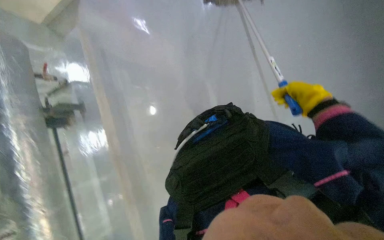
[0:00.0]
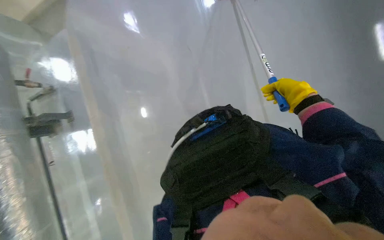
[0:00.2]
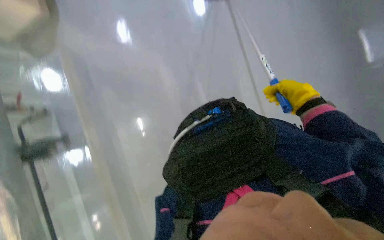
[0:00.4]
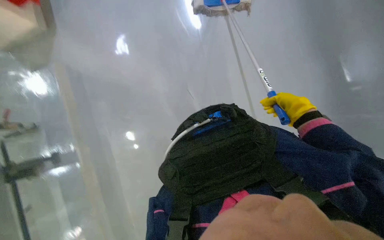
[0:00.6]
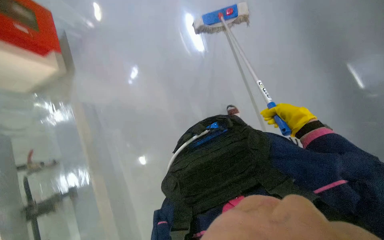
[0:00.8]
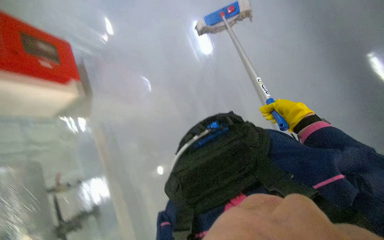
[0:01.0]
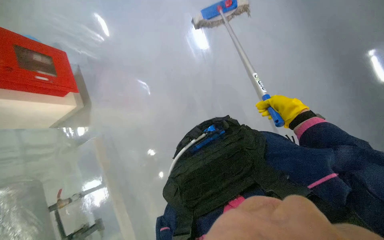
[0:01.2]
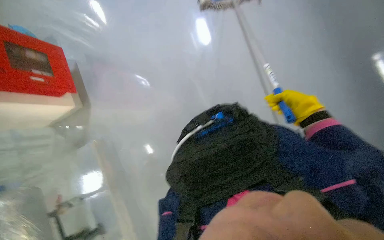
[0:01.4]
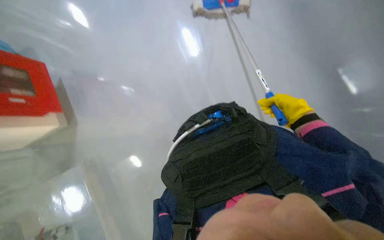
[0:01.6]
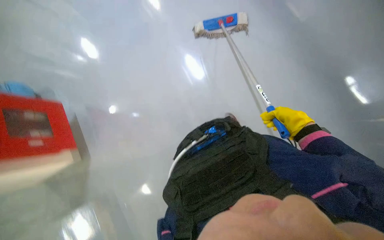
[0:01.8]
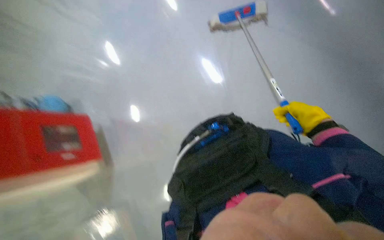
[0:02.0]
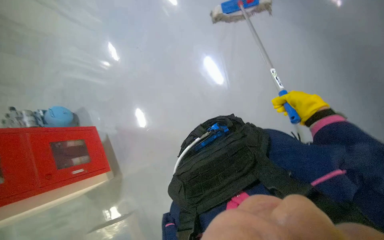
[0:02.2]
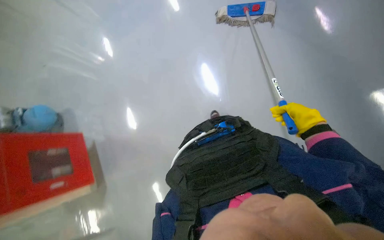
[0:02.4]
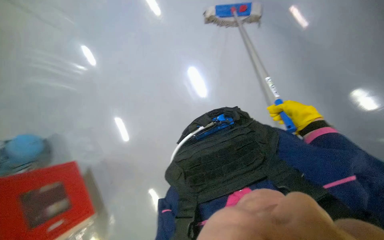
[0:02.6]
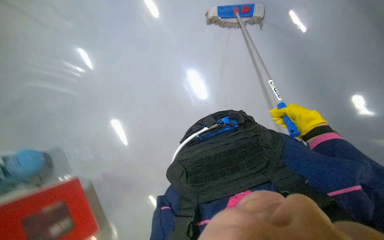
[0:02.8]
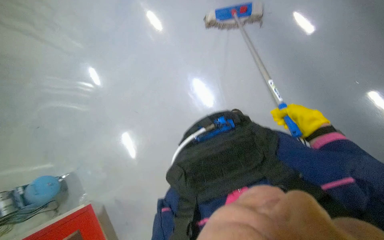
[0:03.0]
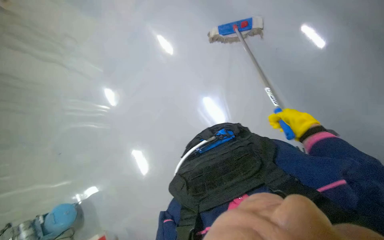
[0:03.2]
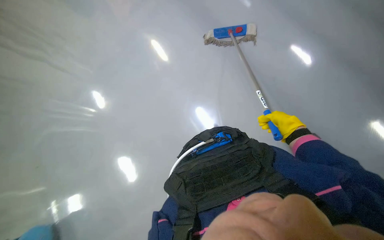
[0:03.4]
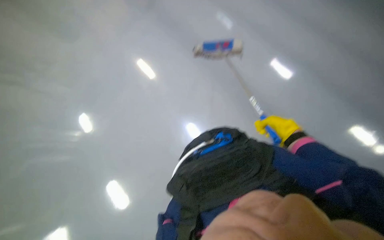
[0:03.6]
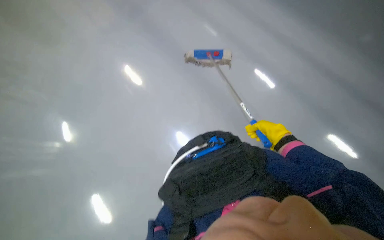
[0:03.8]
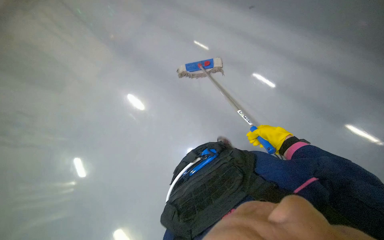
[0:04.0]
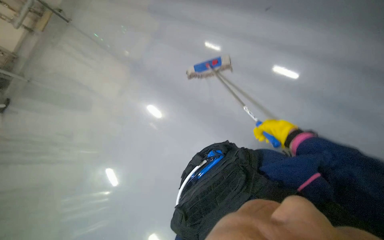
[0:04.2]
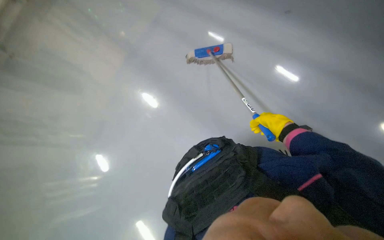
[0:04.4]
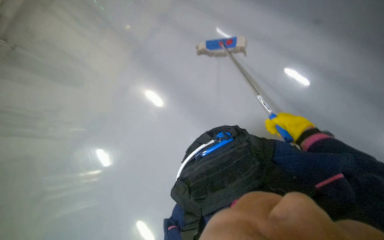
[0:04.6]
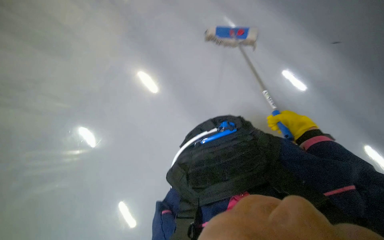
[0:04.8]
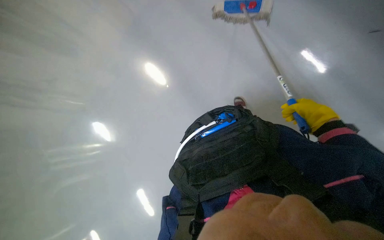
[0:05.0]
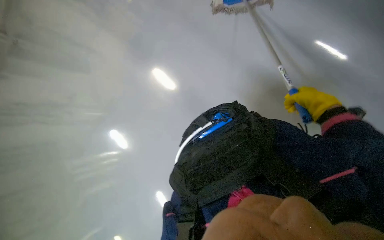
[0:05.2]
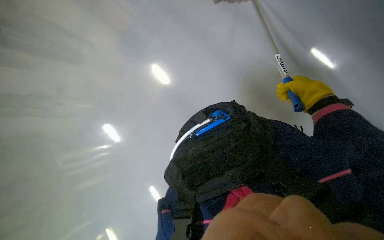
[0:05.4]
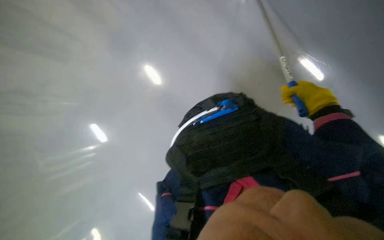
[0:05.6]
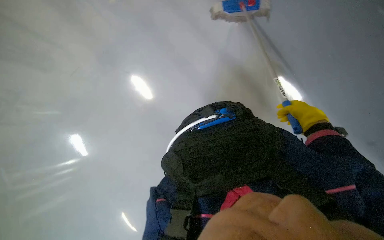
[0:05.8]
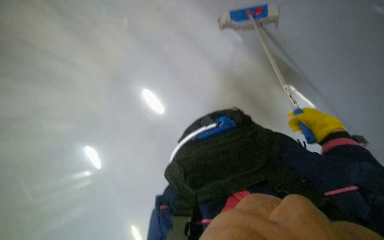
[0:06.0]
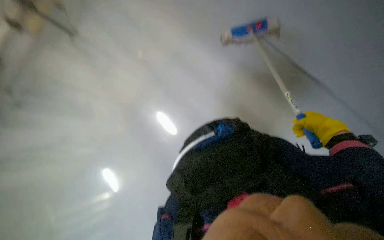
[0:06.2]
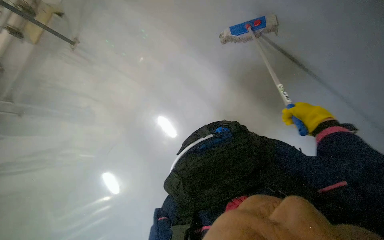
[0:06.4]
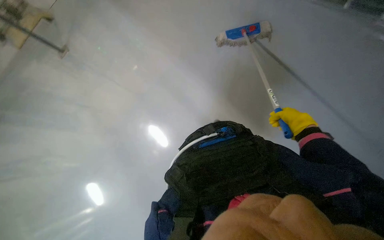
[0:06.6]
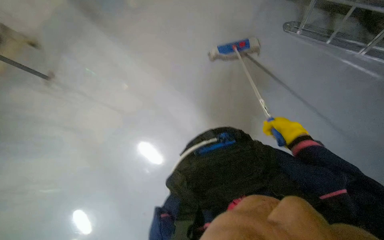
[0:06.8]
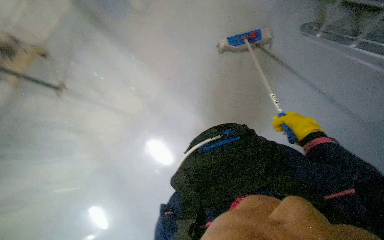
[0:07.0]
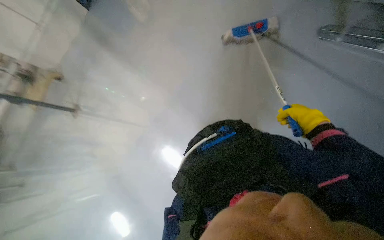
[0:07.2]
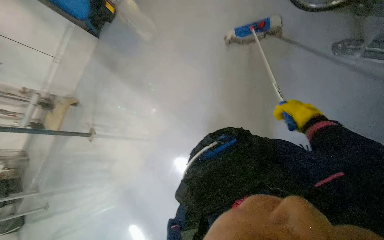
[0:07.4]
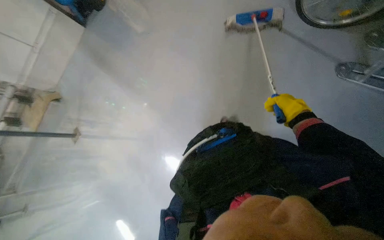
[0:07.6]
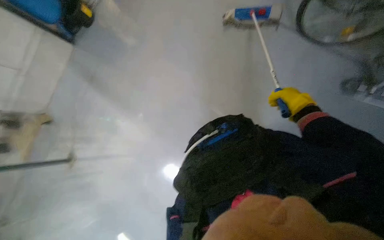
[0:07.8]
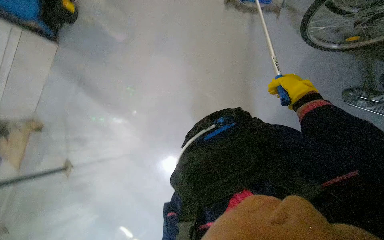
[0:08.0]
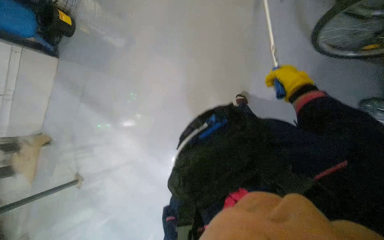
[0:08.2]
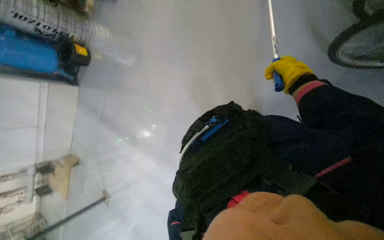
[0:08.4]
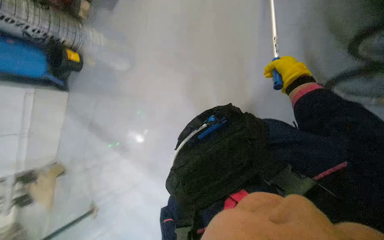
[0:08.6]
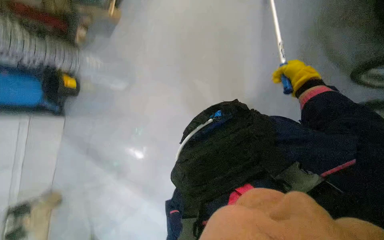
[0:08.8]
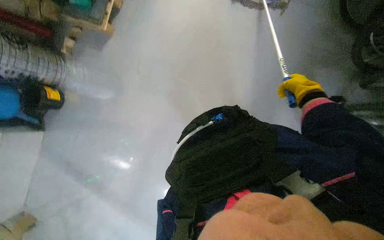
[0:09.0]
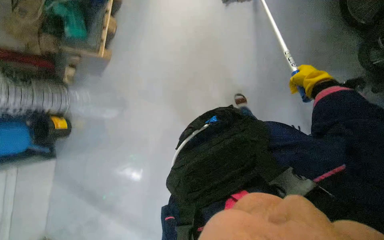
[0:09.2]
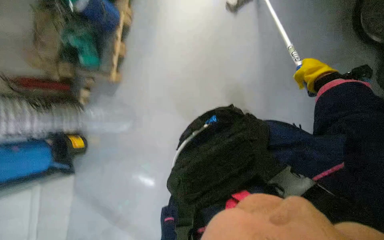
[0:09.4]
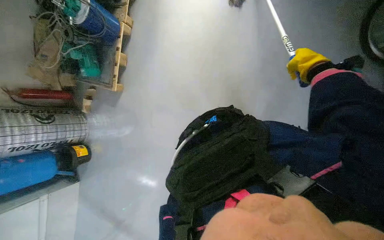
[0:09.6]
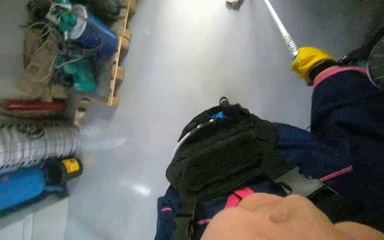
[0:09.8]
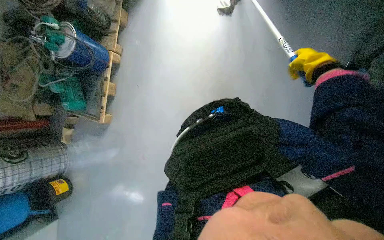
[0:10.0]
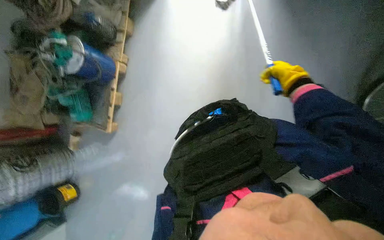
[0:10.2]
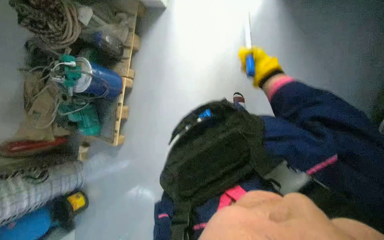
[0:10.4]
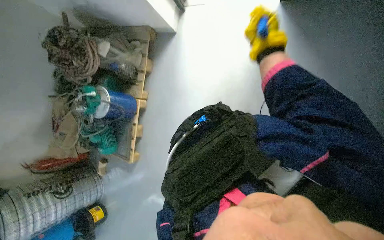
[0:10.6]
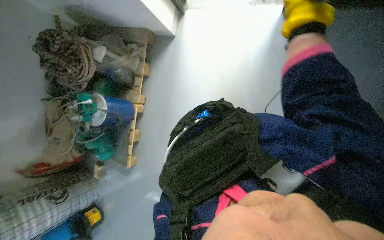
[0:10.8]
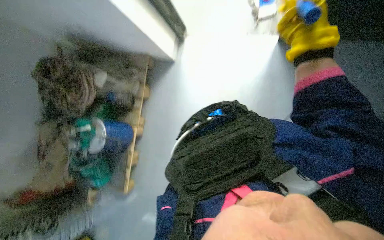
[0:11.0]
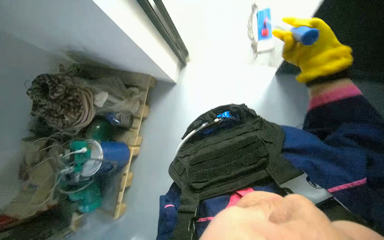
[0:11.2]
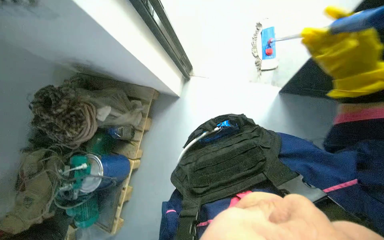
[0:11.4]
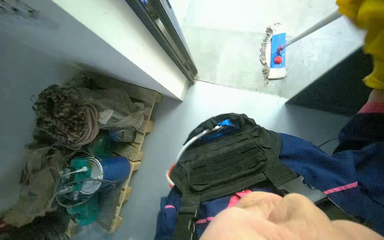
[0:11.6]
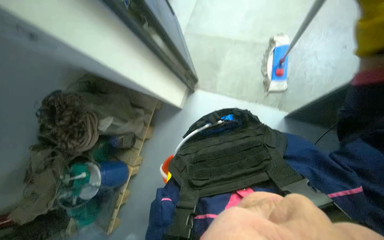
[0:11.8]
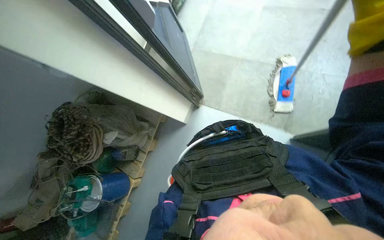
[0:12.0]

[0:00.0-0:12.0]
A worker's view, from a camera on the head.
Job: mopping floor.
The whole recording: Mopping the floor. The worker mops the floor, periodically wringing the mop and changing the mop head.
0:07.6 to 0:09.0: The wearer looks roughly 15 degrees further upward. The right hand is displaced up the picture by some 20 cm.
0:09.0 to 0:10.4: The camera pitches upward, by roughly 15 degrees. The right hand heads up the picture and to the left, covering about 25 cm.
0:10.4 to 0:12.0: The camera is carried some 1 m.

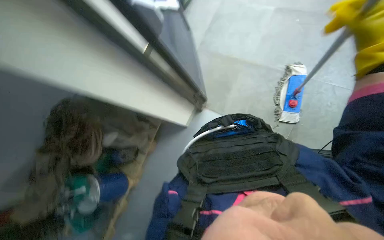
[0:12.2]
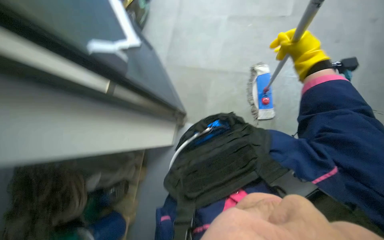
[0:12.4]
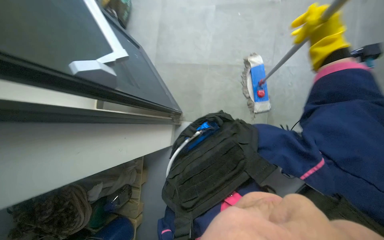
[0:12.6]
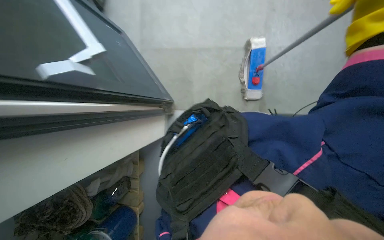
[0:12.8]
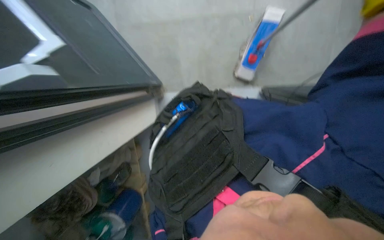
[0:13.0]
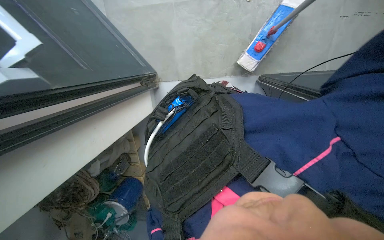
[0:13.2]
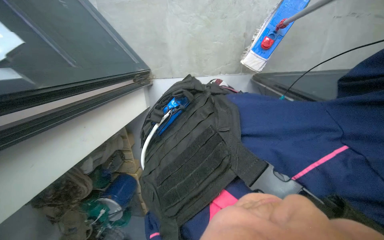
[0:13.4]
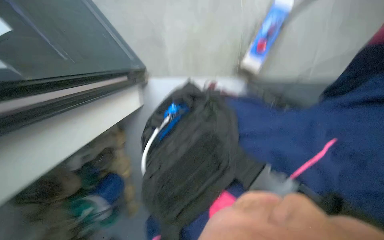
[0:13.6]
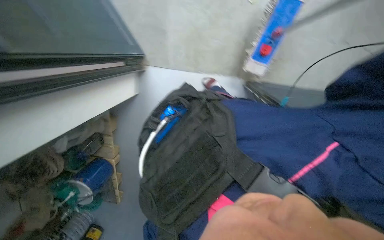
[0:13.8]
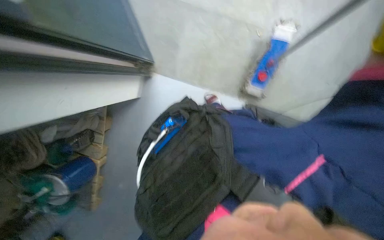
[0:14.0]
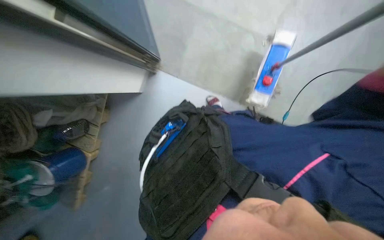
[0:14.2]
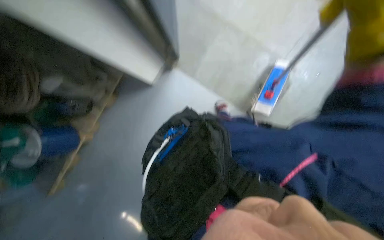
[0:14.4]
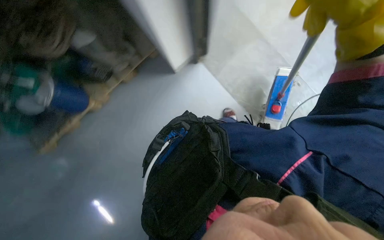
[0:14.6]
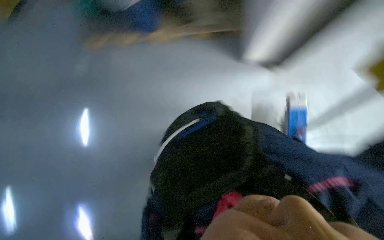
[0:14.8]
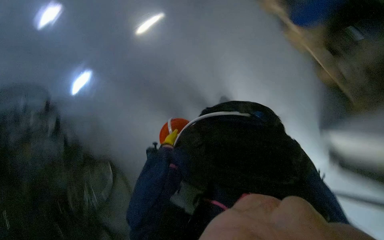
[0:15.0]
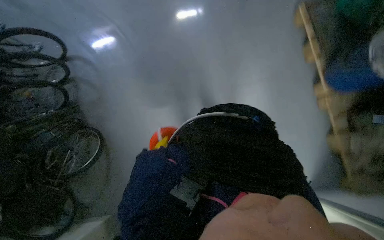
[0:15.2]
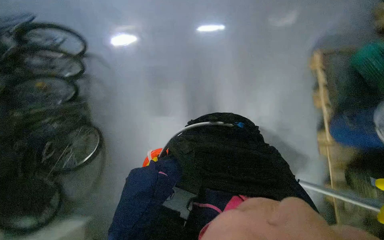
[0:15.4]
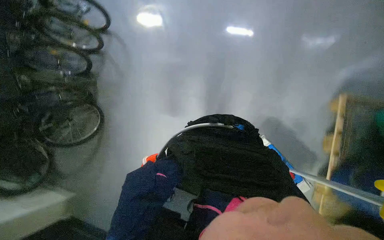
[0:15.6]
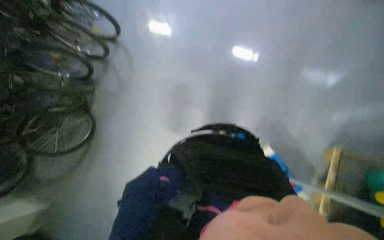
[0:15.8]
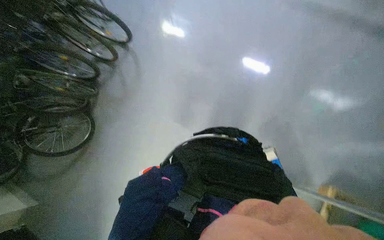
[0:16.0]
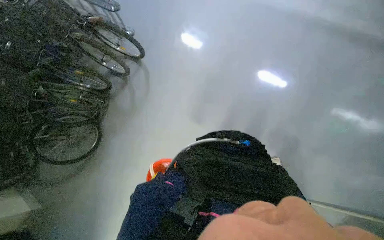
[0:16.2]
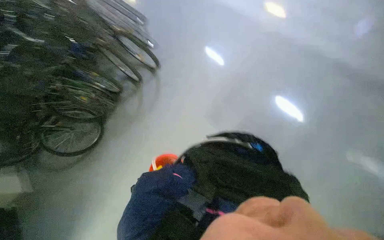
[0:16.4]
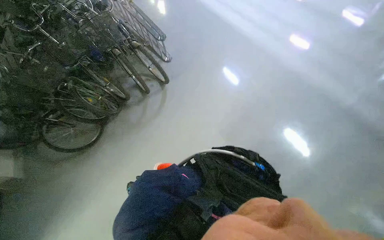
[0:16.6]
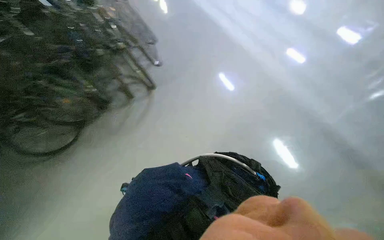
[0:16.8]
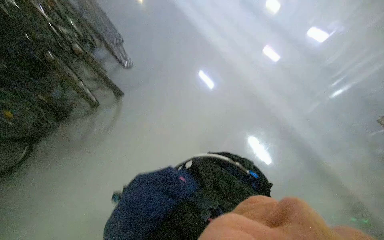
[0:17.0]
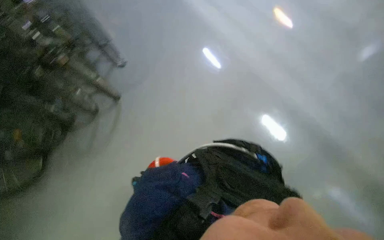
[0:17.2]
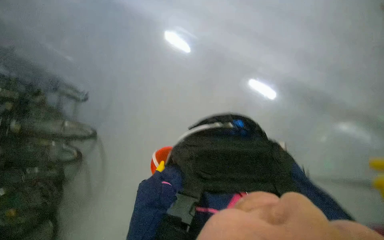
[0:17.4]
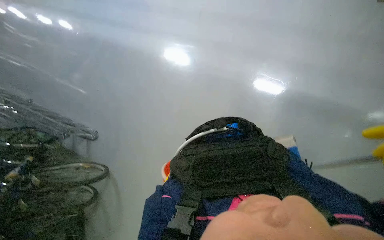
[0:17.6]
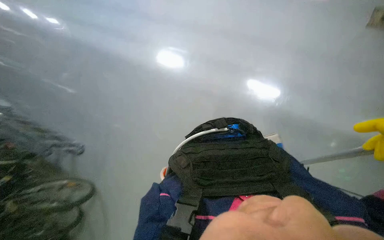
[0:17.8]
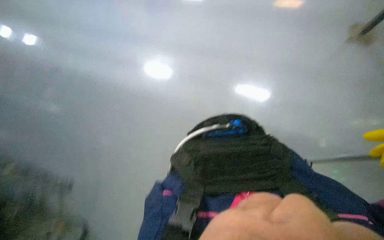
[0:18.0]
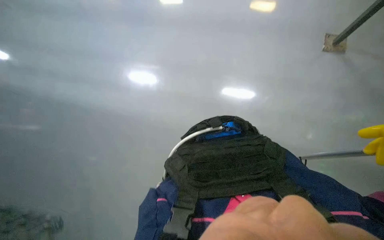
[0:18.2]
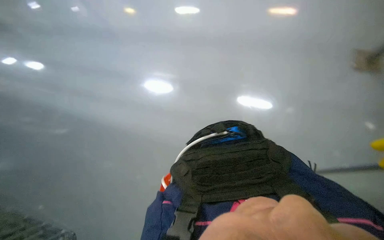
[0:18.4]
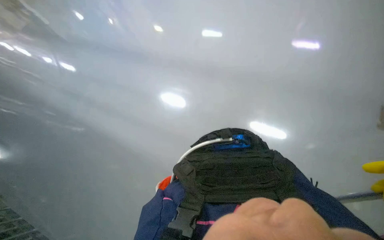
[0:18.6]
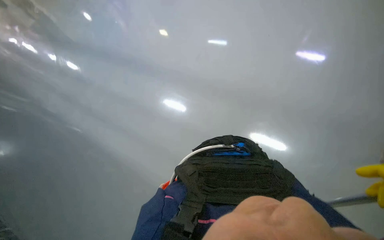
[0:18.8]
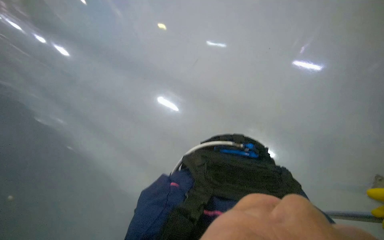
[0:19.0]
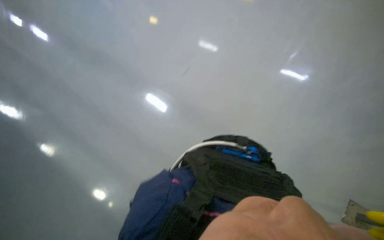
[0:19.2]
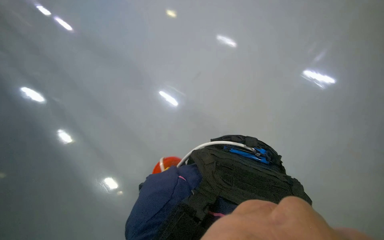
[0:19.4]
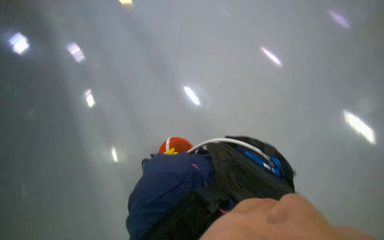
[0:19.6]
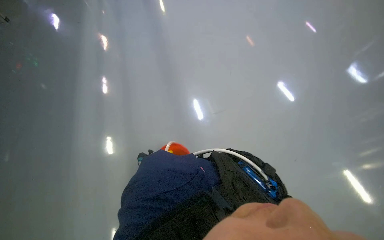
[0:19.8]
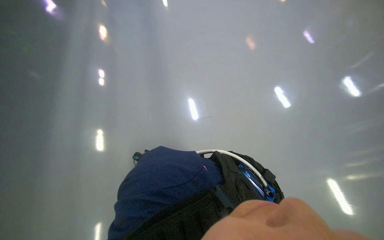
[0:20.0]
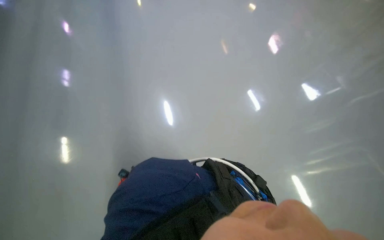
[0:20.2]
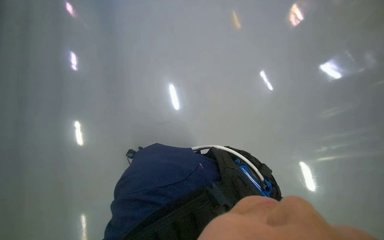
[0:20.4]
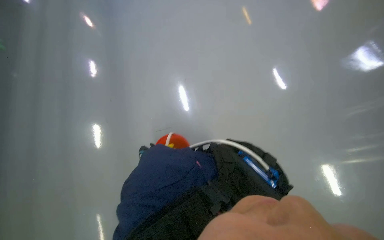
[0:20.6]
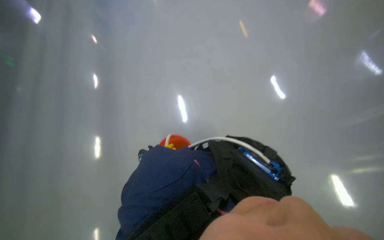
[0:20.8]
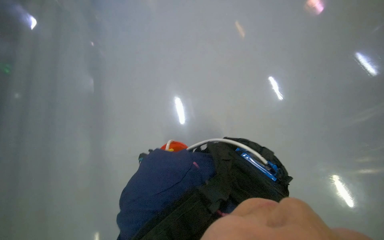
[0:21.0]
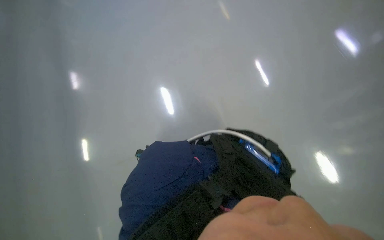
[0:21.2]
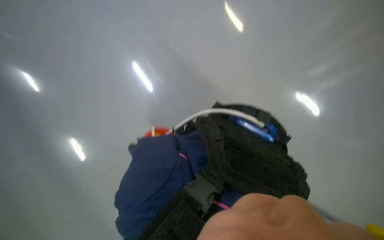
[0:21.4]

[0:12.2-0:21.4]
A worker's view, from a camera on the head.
Job: mopping floor.
The whole recording: Mopping the floor. The worker mops the floor, periodically wringing the mop and changing the mop head.
0:12.2 to 0:13.8: The head rotates about 30 degrees to the right. The view tilts some 20 degrees downward.
0:13.8 to 0:15.2: The wearer looks about 15 degrees further upward. The scene turns roughly 70 degrees clockwise in the picture.
0:15.2 to 0:16.8: The wearer moves about 1 m. The head turns to the left by some 70 degrees. The wearer looks some 20 degrees further upward.
0:16.8 to 0:18.4: The head rotates roughly 60 degrees to the right.
0:18.4 to 0:19.8: The head turns to the left by some 50 degrees.
0:19.8 to 0:21.4: The camera is carried roughly 50 cm.
